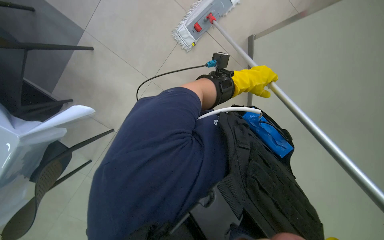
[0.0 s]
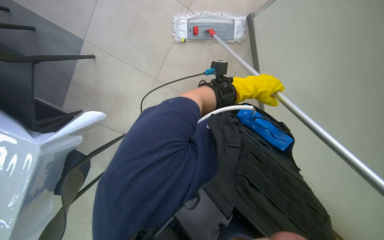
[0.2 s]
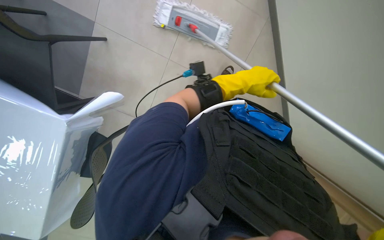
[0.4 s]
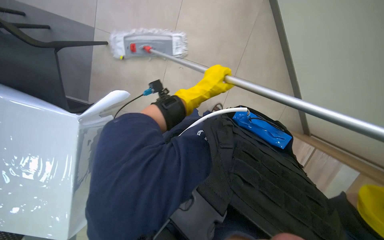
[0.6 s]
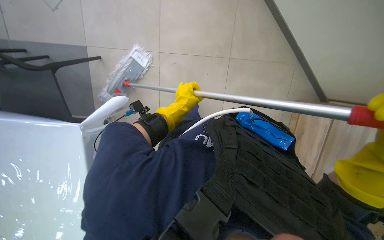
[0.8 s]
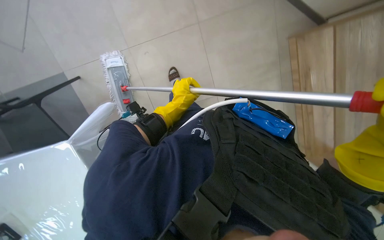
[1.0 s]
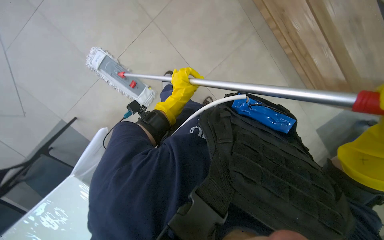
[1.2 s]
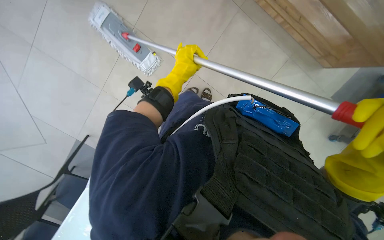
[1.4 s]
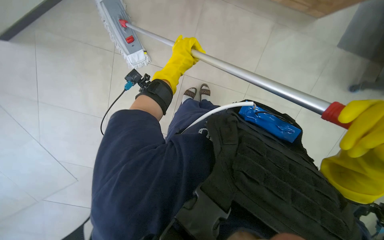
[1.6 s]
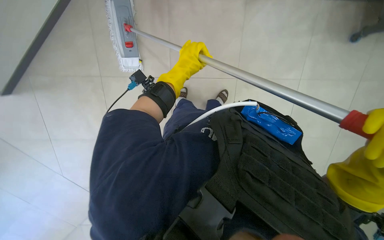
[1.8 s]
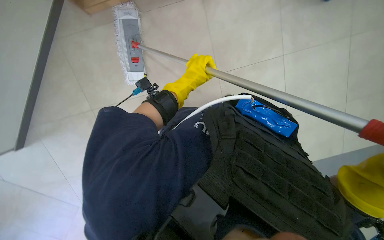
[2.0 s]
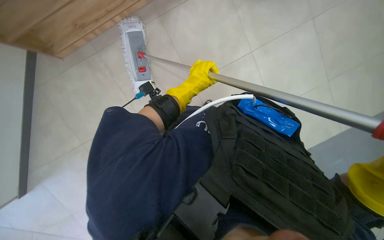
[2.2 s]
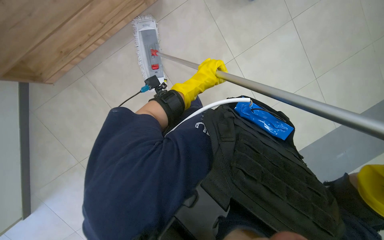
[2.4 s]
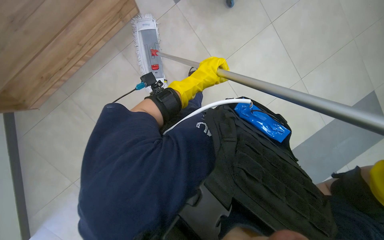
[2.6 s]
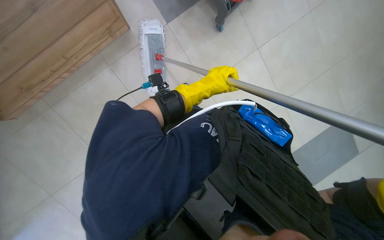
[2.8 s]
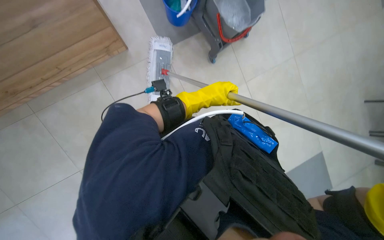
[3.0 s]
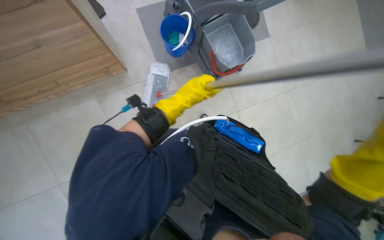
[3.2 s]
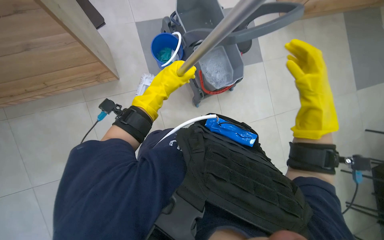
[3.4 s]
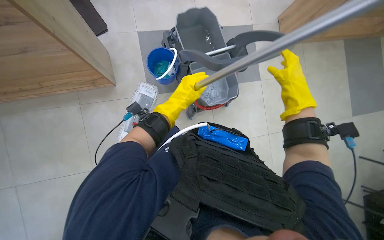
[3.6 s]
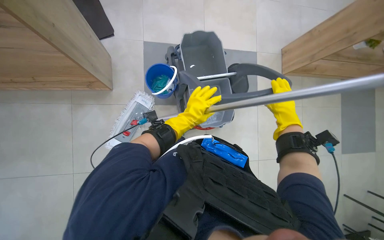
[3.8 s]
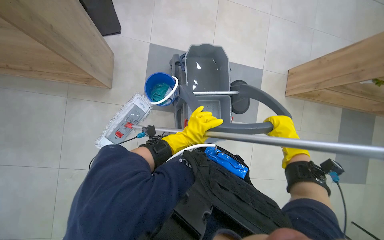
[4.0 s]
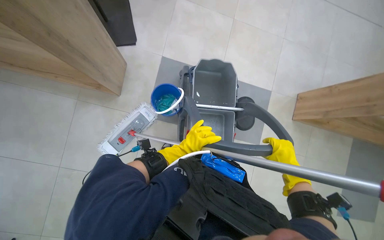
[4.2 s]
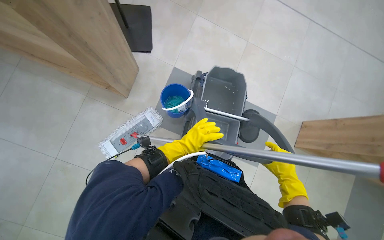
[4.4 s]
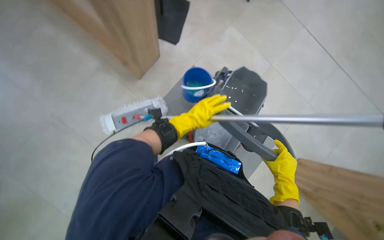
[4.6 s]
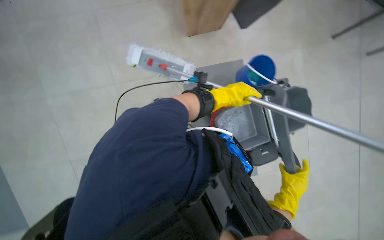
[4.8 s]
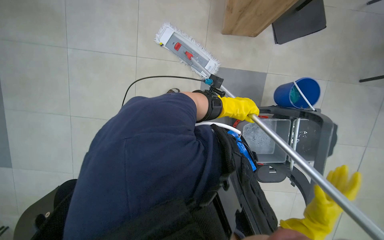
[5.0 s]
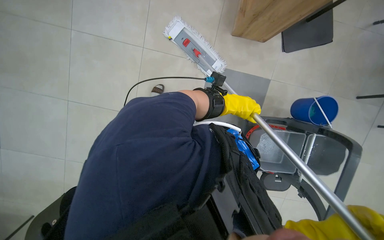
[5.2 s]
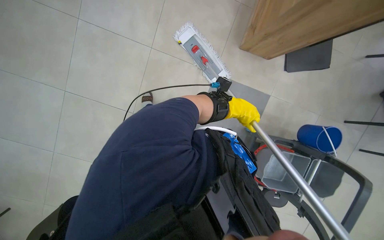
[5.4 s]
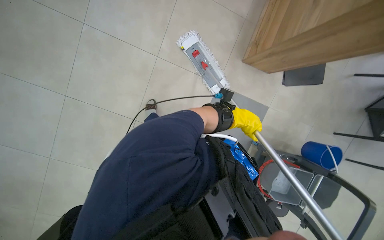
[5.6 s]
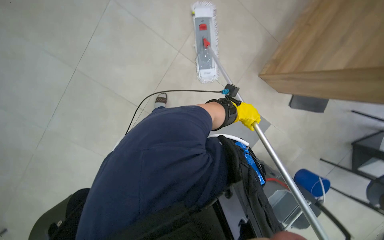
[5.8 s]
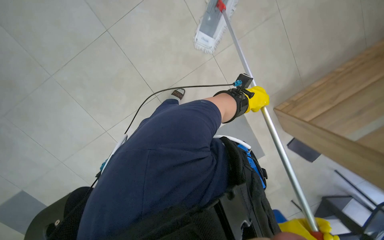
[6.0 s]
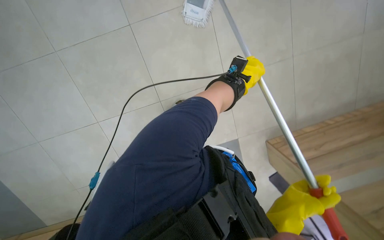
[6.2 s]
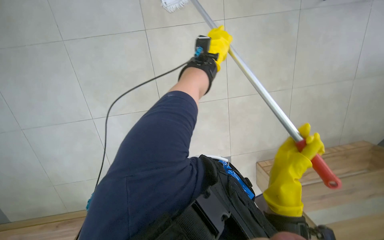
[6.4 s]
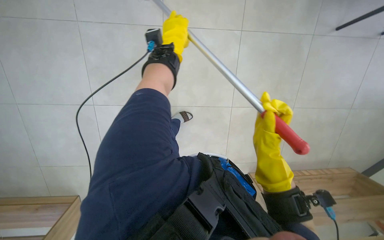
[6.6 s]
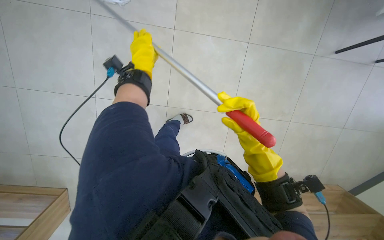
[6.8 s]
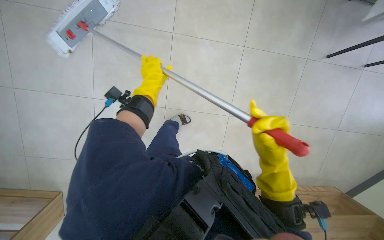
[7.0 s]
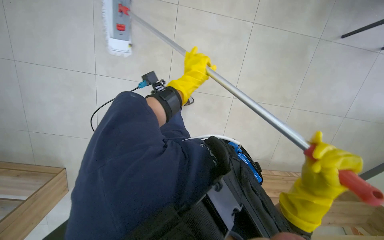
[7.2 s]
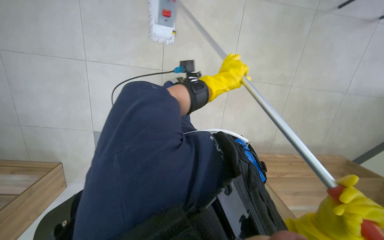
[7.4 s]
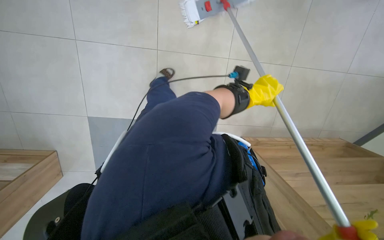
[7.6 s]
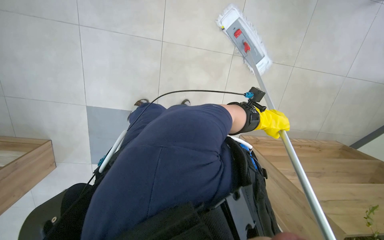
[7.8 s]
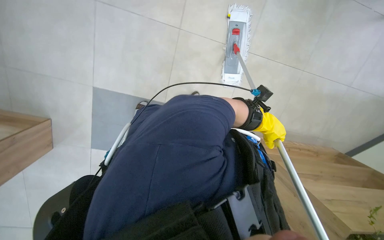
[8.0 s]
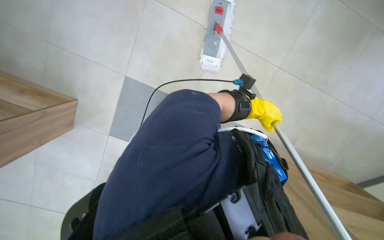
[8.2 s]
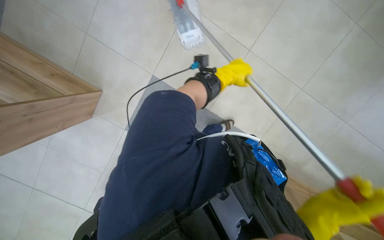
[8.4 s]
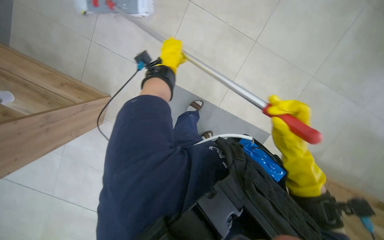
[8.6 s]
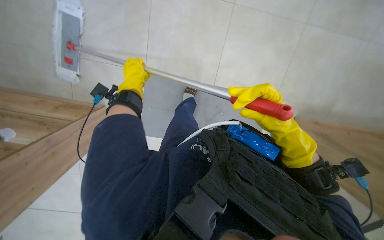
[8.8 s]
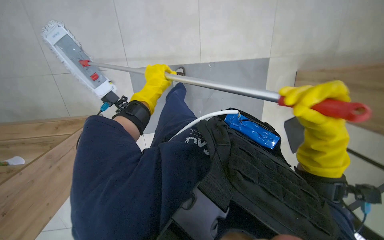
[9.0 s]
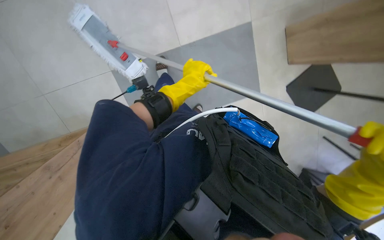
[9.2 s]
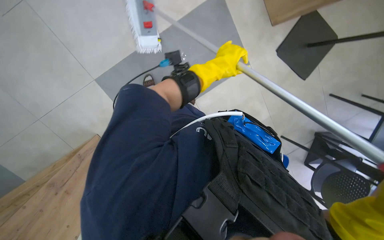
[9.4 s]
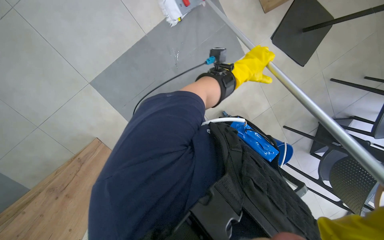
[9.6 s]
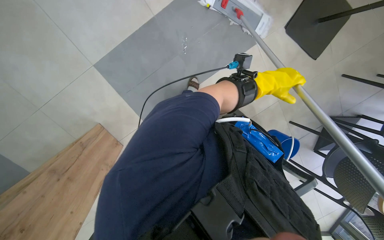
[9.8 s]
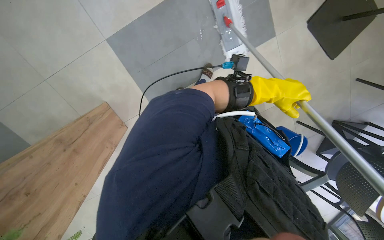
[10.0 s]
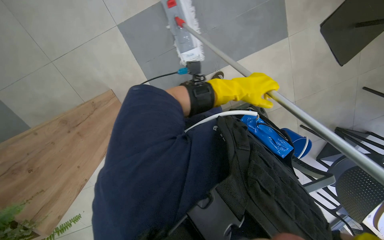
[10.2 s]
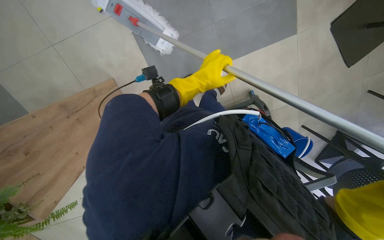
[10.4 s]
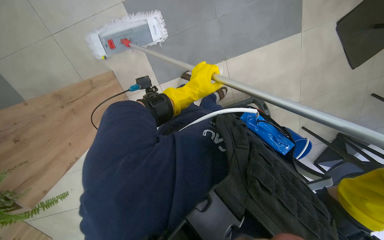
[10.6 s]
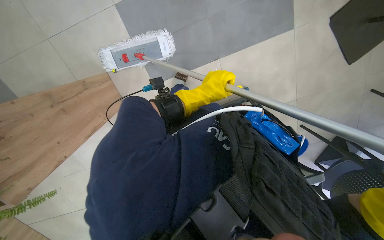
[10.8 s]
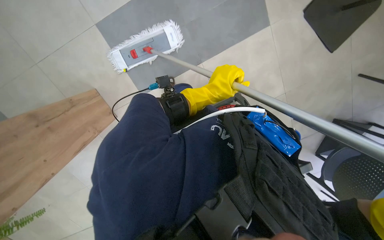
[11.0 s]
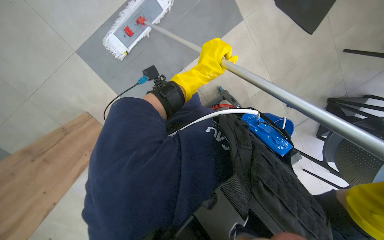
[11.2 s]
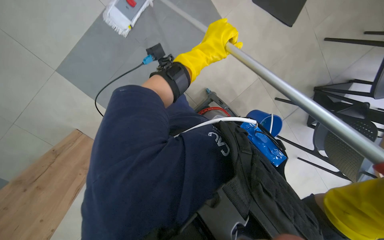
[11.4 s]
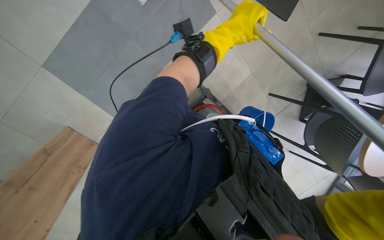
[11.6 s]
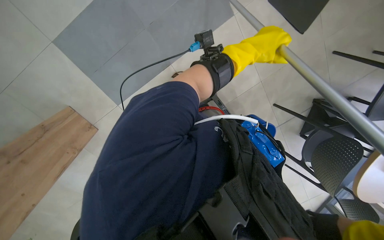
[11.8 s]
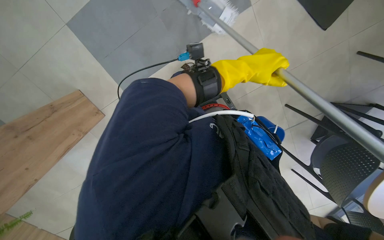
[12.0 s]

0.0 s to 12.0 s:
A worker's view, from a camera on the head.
Job: mopping floor.
The whole recording: Mopping the floor. The worker mops the floor with a mop, periodically dipping it into a bucket on a cleaning cart.
0.0 to 1.6 s: The camera pitches downward, by some 15 degrees. The left hand goes roughly 20 cm to the left.
1.6 to 3.0 s: The camera pitches upward, by approximately 20 degrees. The left hand goes roughly 10 cm to the right.
4.4 to 6.0 s: The scene rotates clockwise by roughly 60 degrees.
6.0 to 7.6 s: The view pans to the right by roughly 15 degrees. The left hand moves approximately 20 cm to the left and comes back.
9.0 to 10.4 s: The left hand moves to the right, roughly 15 cm.
10.4 to 12.0 s: The left hand is displaced to the right by roughly 10 cm.

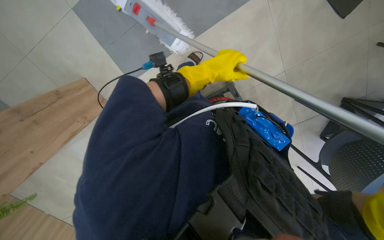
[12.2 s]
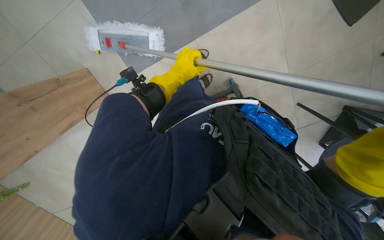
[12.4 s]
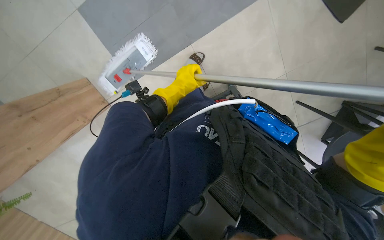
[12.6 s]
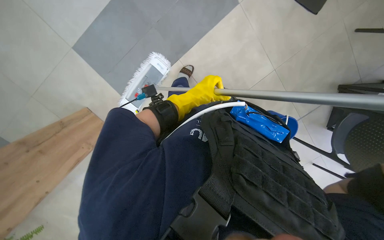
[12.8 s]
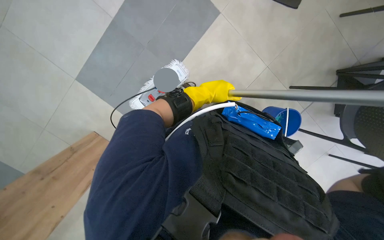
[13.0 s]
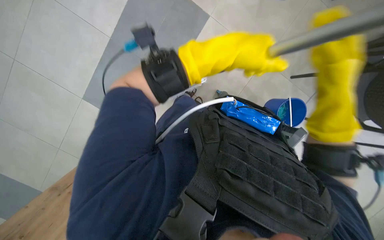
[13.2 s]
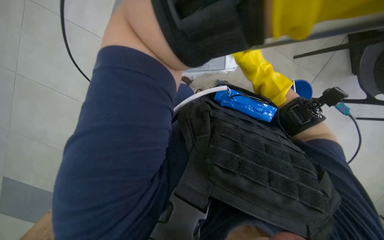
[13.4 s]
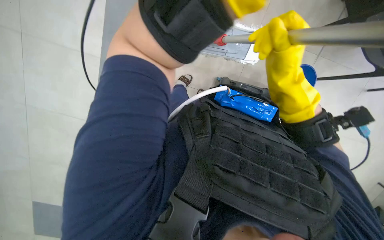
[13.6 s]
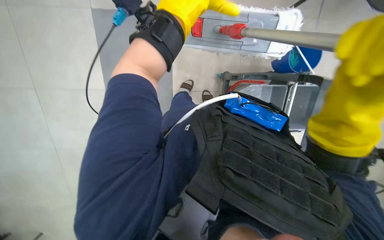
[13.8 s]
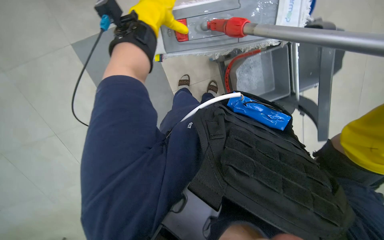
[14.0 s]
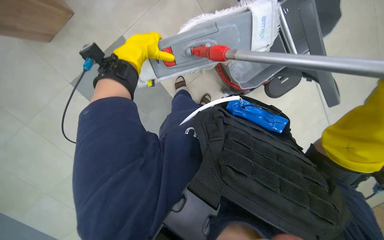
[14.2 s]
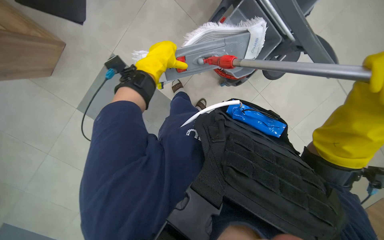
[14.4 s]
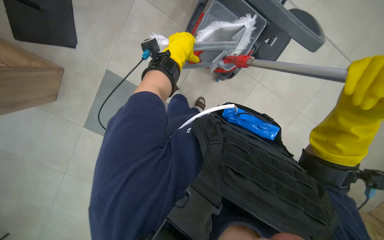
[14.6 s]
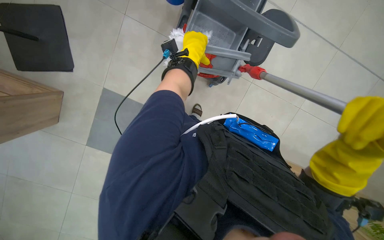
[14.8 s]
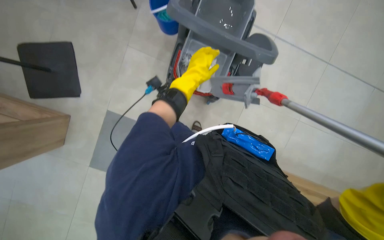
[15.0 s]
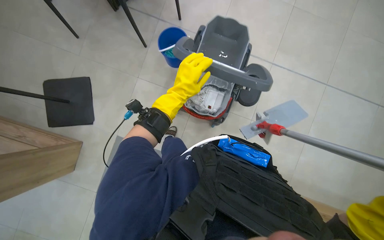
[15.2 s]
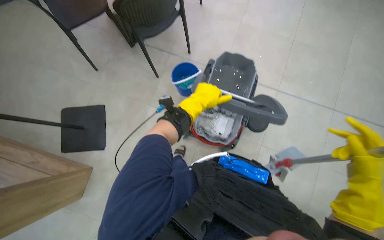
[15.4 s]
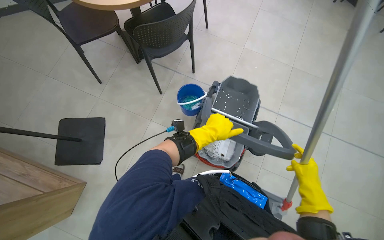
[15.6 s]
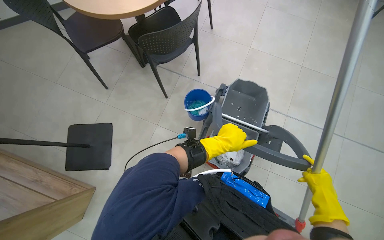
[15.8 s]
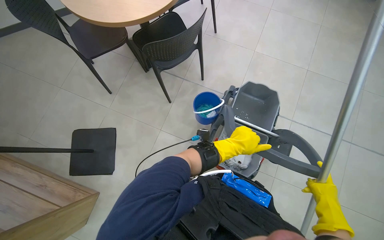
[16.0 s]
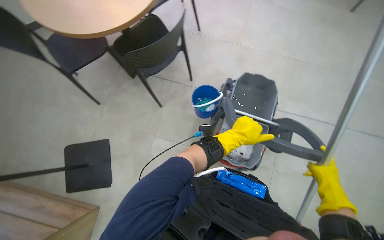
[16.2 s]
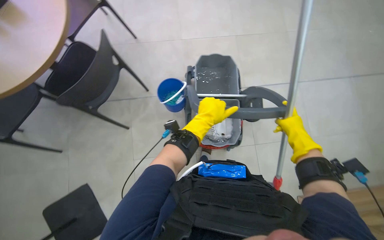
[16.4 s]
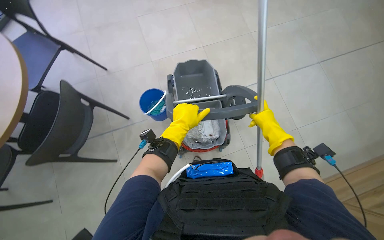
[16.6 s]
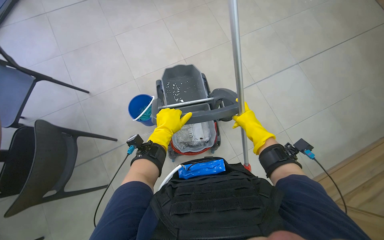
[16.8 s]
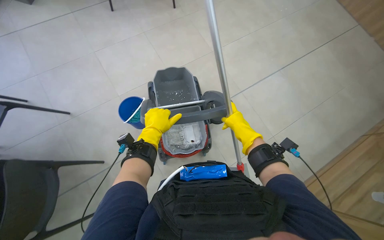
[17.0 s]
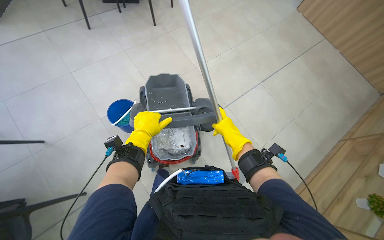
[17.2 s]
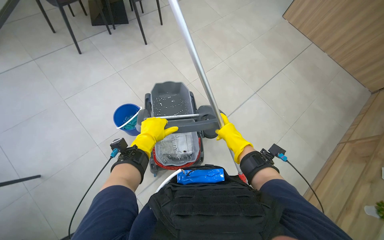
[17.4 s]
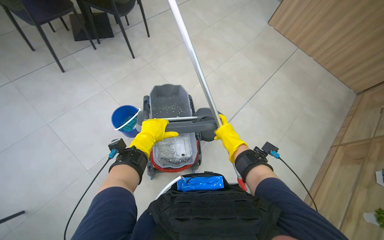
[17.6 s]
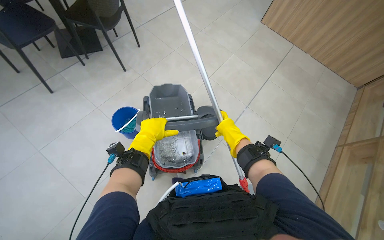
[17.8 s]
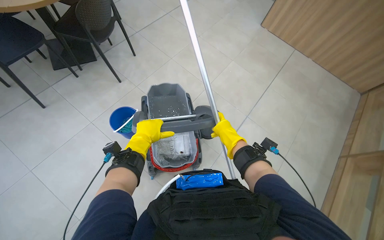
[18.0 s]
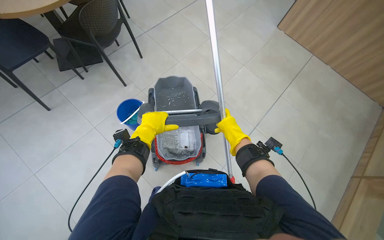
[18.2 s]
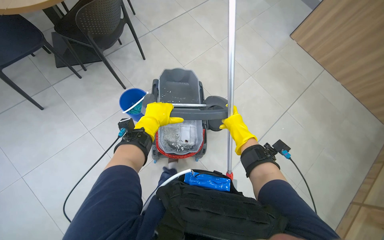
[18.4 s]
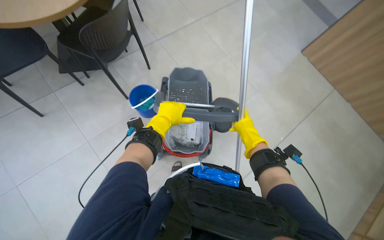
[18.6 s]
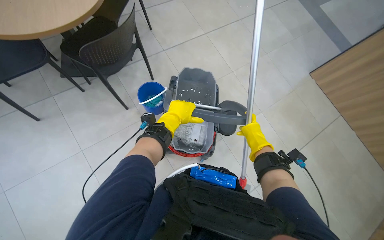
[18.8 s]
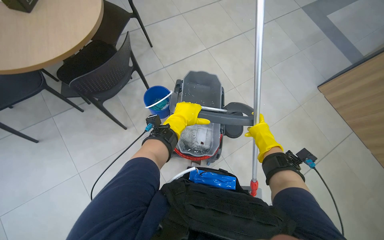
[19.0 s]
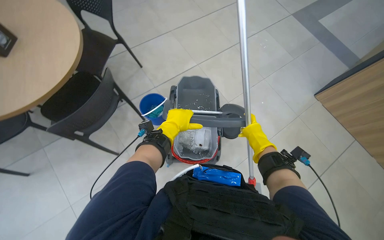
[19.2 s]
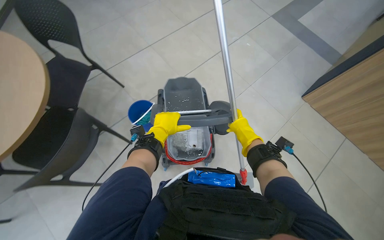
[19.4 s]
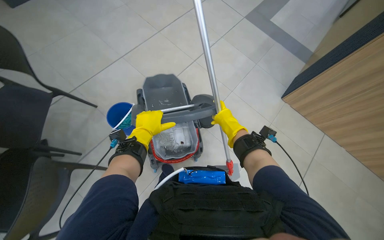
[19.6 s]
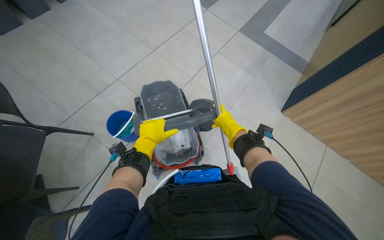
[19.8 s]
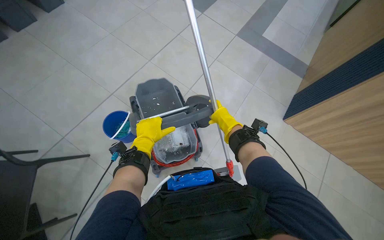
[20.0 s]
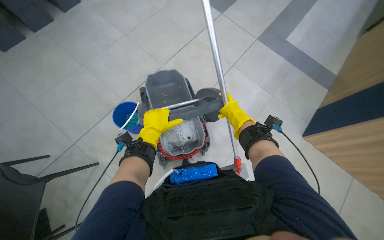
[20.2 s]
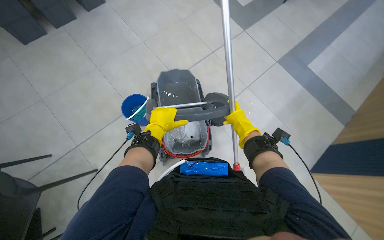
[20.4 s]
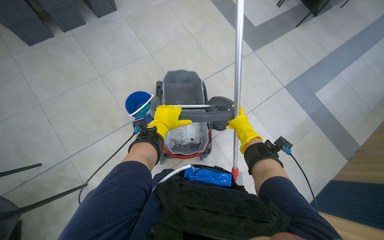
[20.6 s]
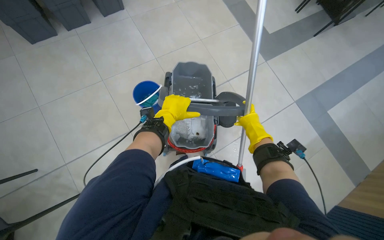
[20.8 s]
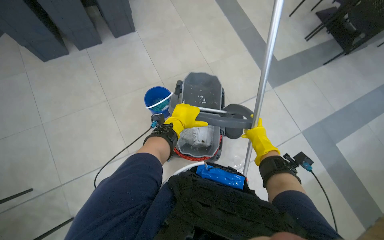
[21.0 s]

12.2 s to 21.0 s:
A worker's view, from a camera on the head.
Job: mopping floor.
The whole recording: Mopping the floor. The worker mops the floor with a mop, periodically dipping it into a bucket on a cleaning cart.
12.2 to 13.6 s: The scene turns roughly 35 degrees counterclockwise in the picture. The left hand heads nearer to the camera, covering about 20 cm.
13.6 to 15.2 s: The view tilts about 25 degrees upward. The left hand shifts roughly 15 cm to the left.
15.2 to 16.6 s: The camera pitches upward, by some 15 degrees.
16.6 to 18.0 s: The wearer looks approximately 10 degrees further upward.
18.0 to 19.6 s: The right hand moves some 10 cm to the right and comes back.
